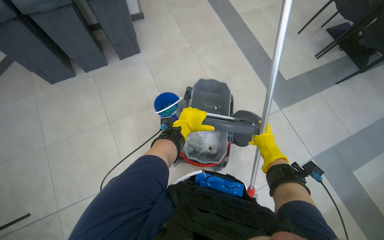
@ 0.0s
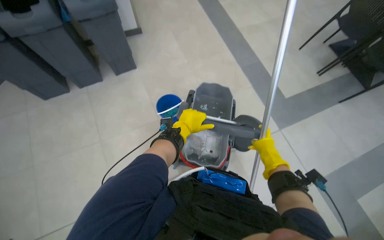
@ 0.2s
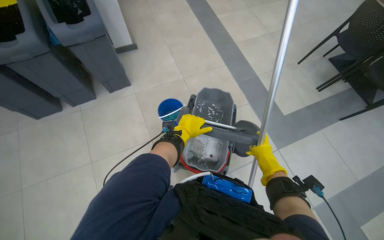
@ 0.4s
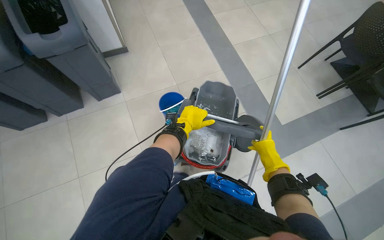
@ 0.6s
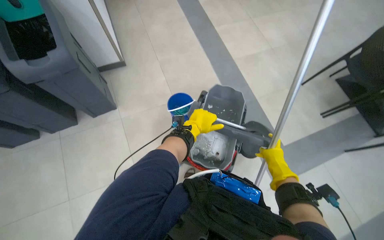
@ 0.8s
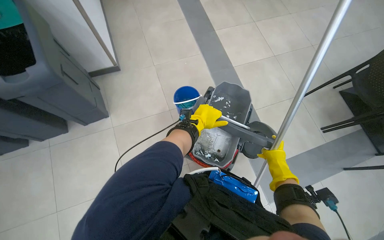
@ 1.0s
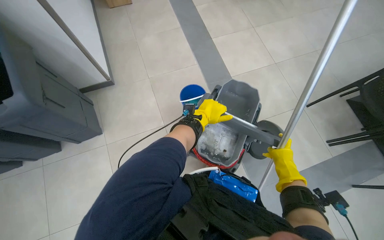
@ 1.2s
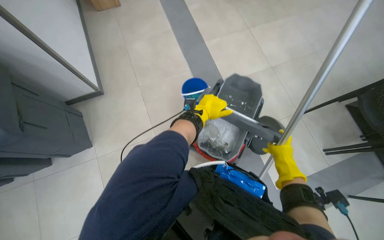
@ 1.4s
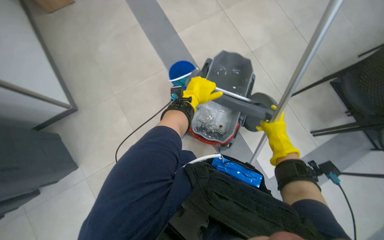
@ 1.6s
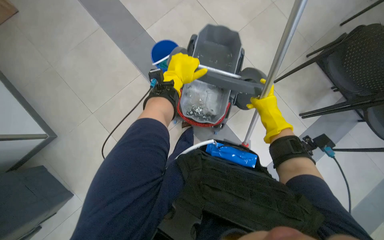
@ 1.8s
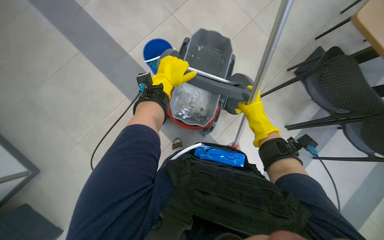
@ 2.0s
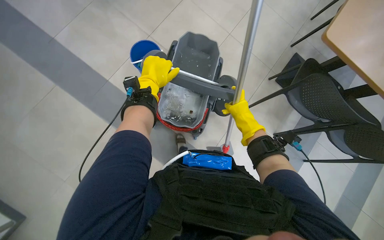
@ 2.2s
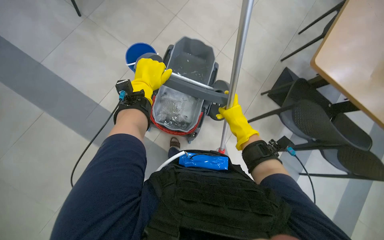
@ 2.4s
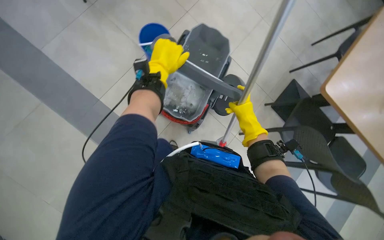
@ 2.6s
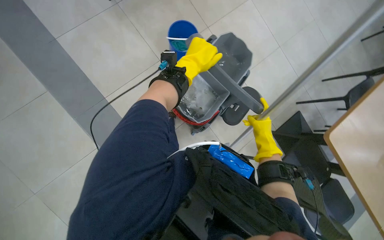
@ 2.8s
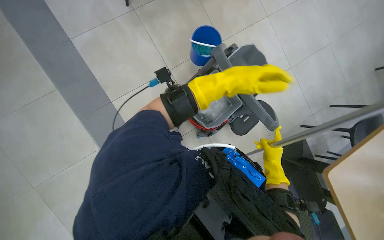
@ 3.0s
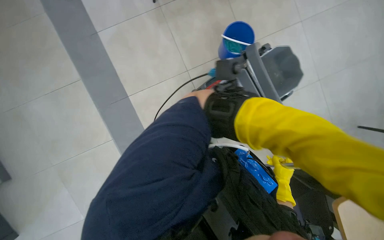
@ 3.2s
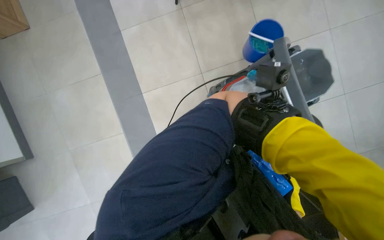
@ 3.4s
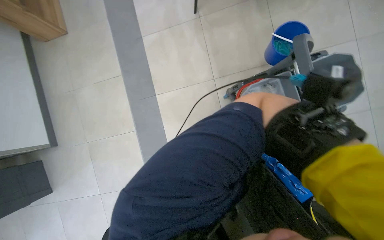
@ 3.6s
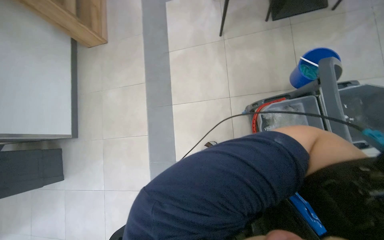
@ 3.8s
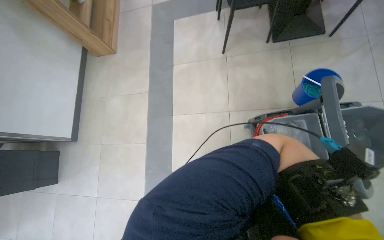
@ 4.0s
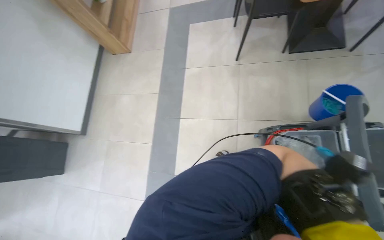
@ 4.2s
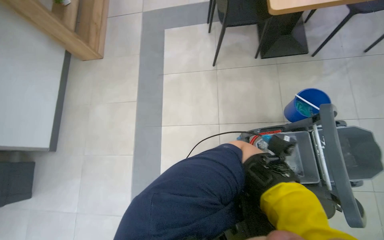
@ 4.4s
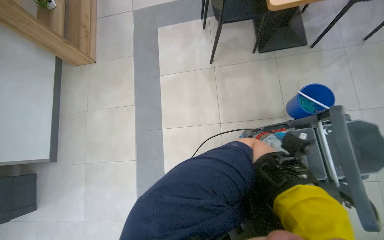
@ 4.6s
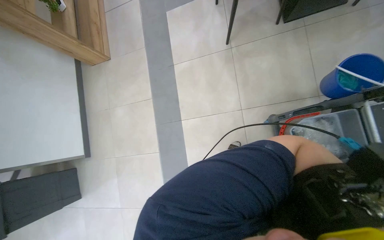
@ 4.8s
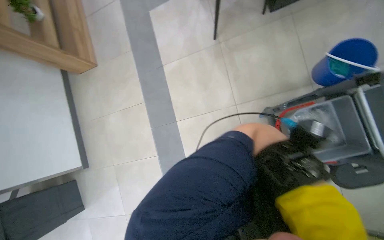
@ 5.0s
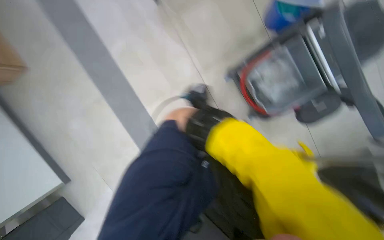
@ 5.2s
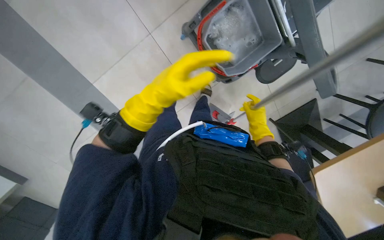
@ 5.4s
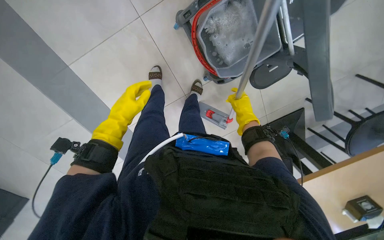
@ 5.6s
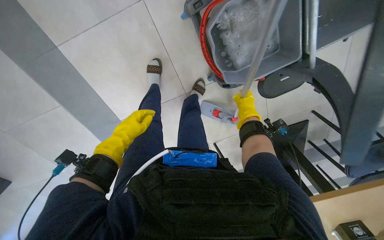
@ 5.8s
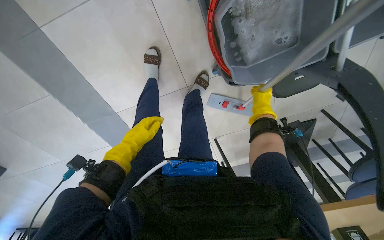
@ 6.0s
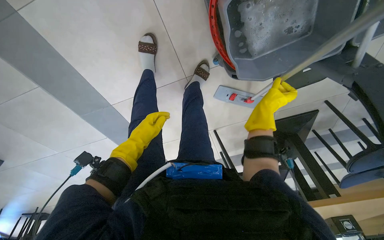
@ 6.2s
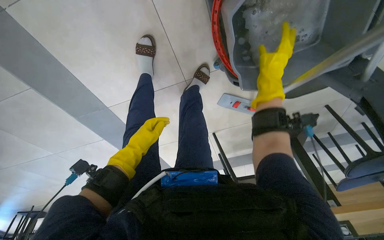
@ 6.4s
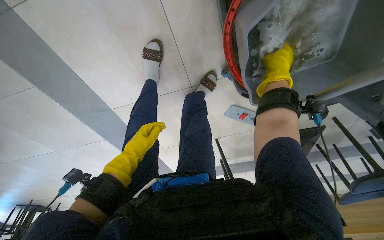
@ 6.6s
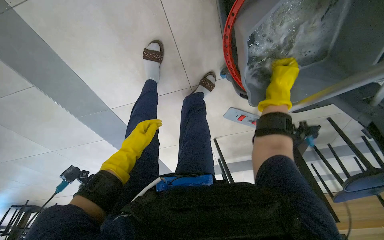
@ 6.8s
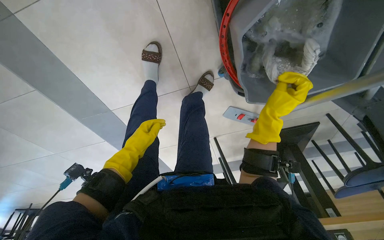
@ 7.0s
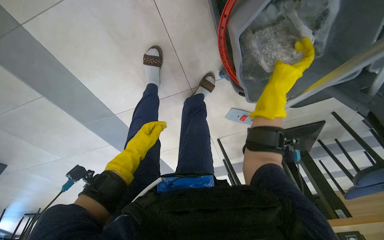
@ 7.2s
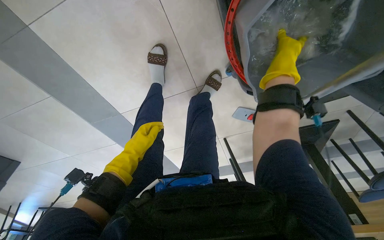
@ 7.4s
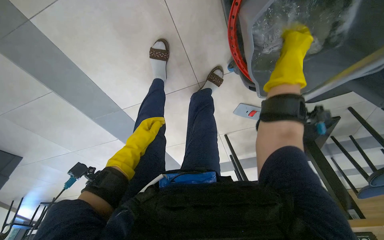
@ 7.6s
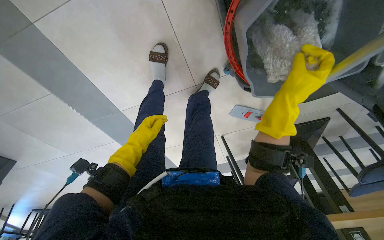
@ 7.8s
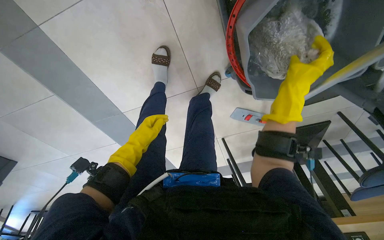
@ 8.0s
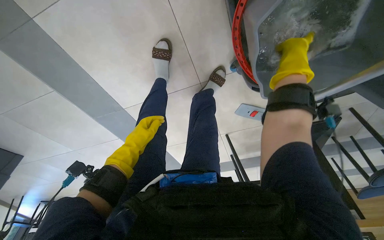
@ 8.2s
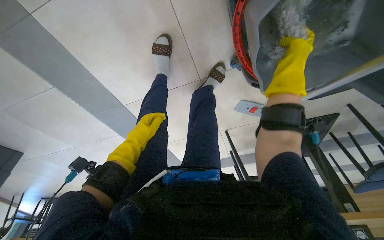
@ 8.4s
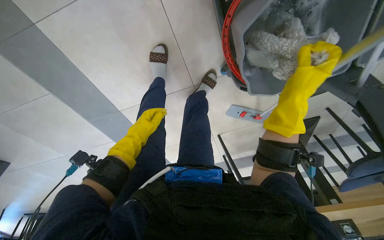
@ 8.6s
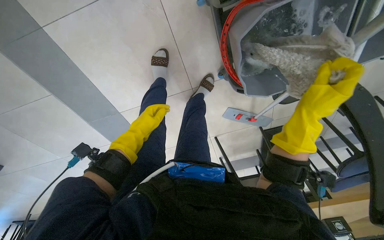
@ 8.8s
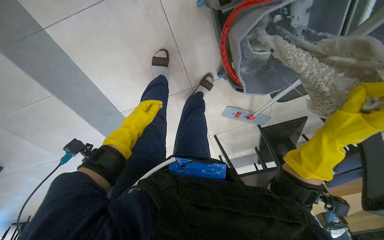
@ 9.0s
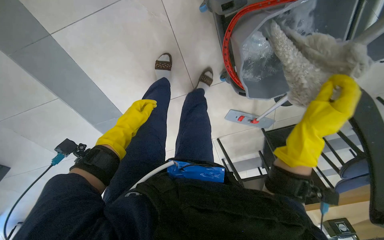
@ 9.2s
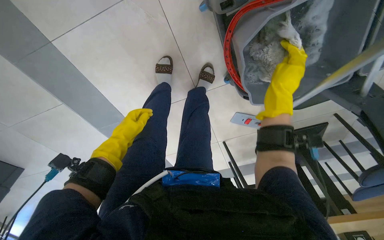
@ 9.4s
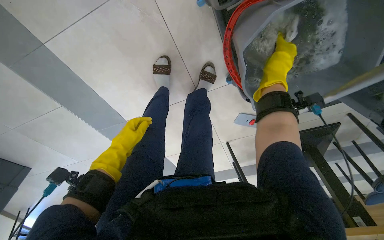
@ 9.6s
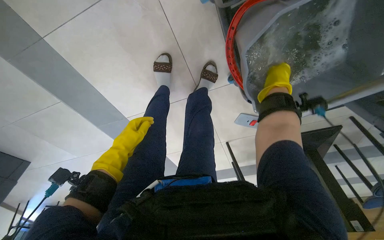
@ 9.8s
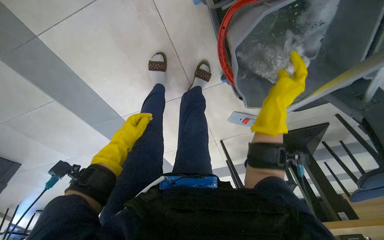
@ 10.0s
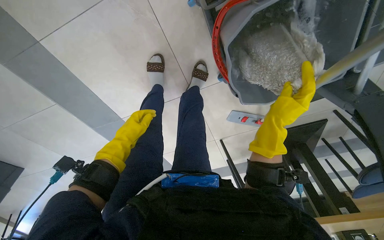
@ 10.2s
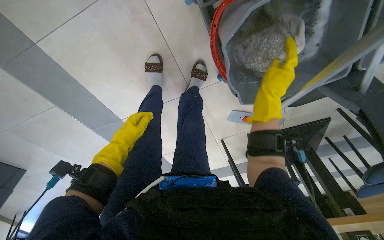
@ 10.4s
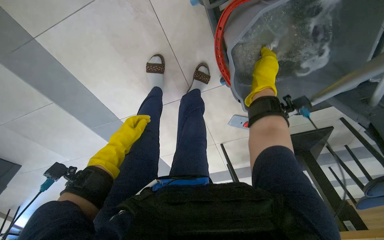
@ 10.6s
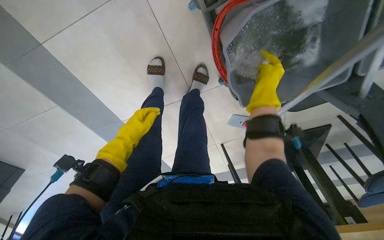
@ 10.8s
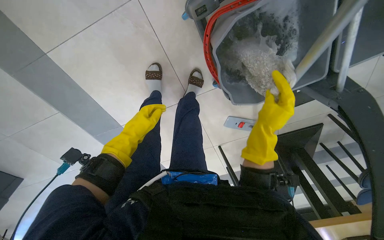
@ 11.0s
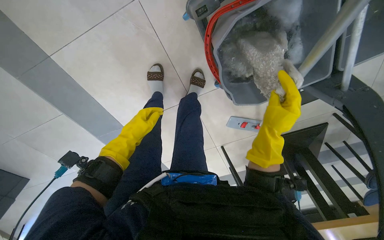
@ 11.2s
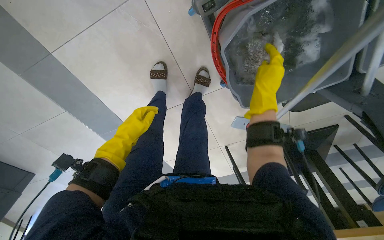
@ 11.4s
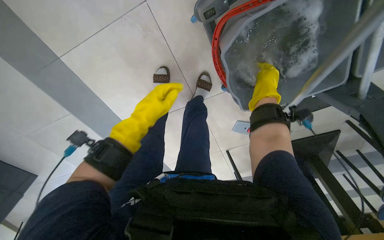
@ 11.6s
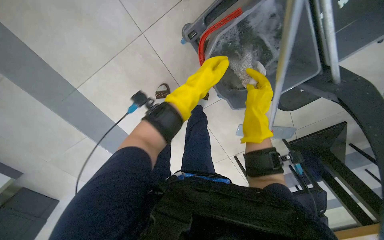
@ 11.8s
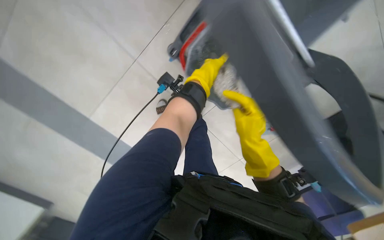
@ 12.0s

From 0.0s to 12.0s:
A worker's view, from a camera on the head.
Job: mopping floor.
The whole recording: Mopping the floor. The worker mops the floor with a mop, periodically dipping it into a bucket on a cleaning cart.
From 1.6s to 3.0s: Everything in view rotates approximately 30 degrees clockwise.
From 3.0s to 4.4s: The head rotates some 35 degrees to the left.
From 4.4s to 6.0s: The head turns to the right by about 35 degrees. The view tilts about 35 degrees downward.
From 6.0s to 7.6s: The right hand goes nearer and farther, some 20 cm each way, reversing 2 times.
From 7.6s to 9.0s: The right hand swings up and down the picture, some 25 cm each way, with 2 reversals.
From 9.0s to 10.4s: The right hand goes up and down the picture, about 20 cm each way, reversing 2 times.
From 10.4s to 12.0s: The camera pitches upward, by some 20 degrees. The right hand swings up and down the picture, approximately 15 cm each way, with 3 reversals, while the left hand shifts approximately 50 cm to the right, nearer to the camera and up the picture.

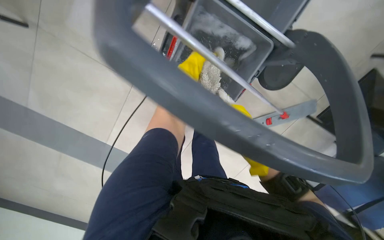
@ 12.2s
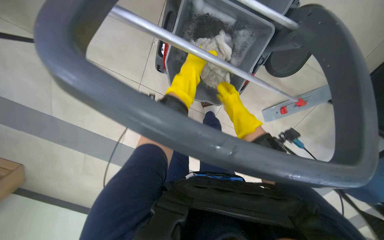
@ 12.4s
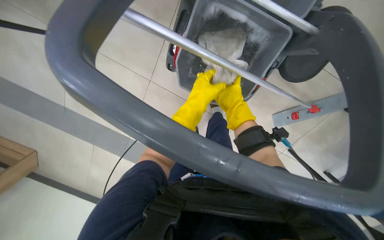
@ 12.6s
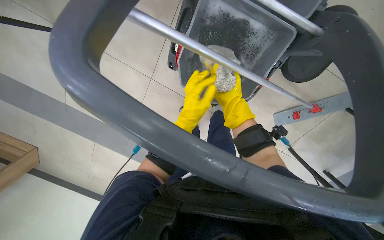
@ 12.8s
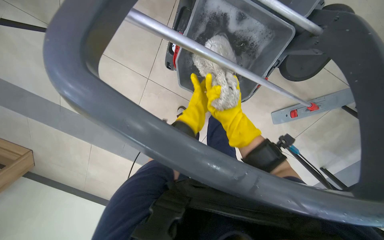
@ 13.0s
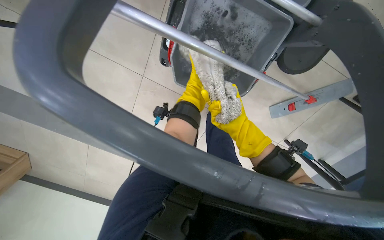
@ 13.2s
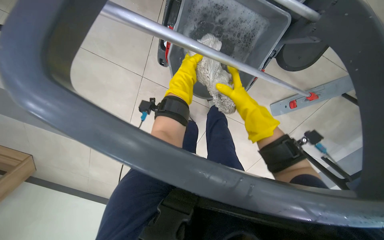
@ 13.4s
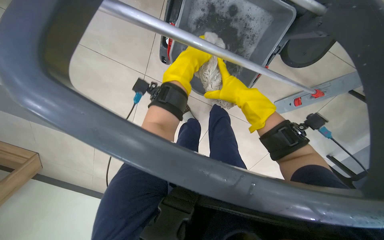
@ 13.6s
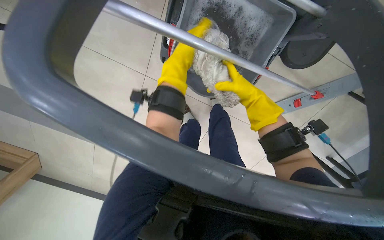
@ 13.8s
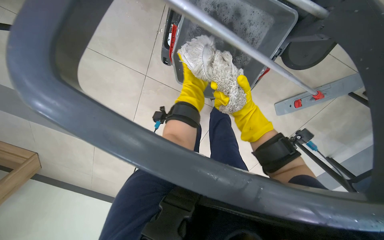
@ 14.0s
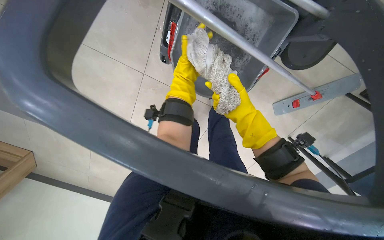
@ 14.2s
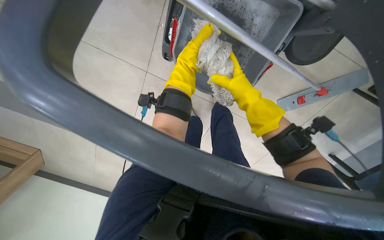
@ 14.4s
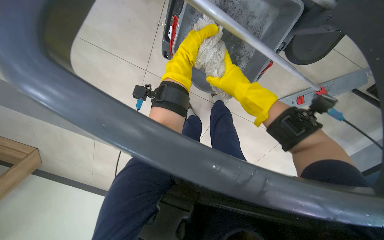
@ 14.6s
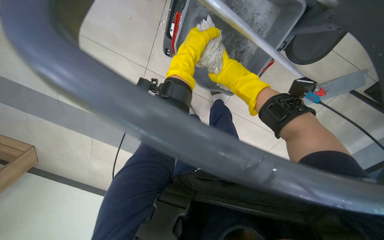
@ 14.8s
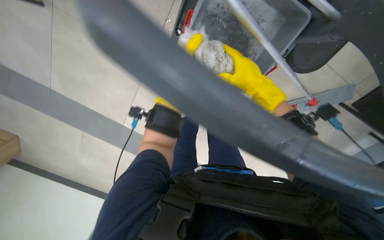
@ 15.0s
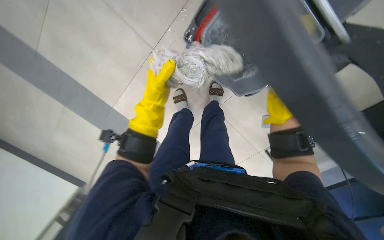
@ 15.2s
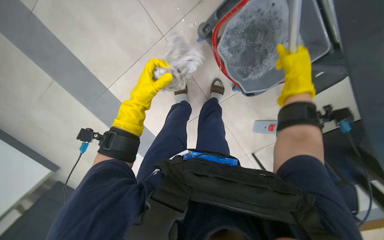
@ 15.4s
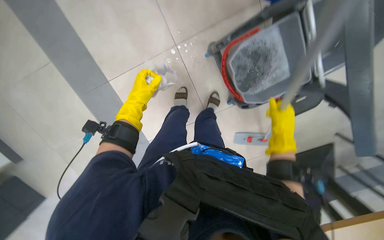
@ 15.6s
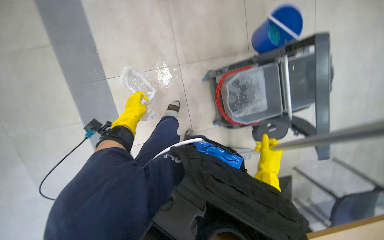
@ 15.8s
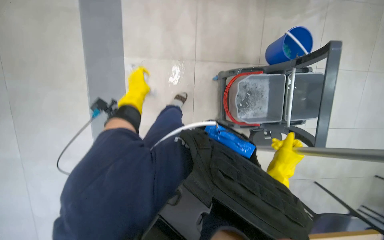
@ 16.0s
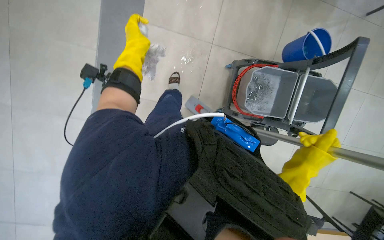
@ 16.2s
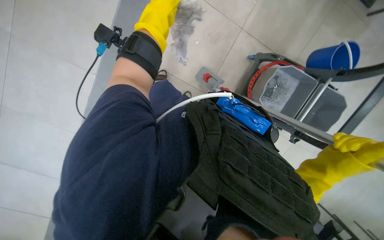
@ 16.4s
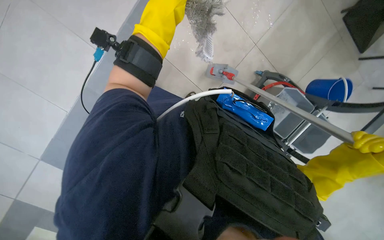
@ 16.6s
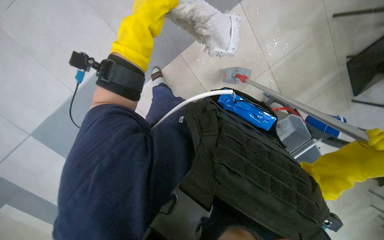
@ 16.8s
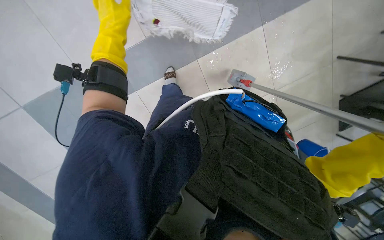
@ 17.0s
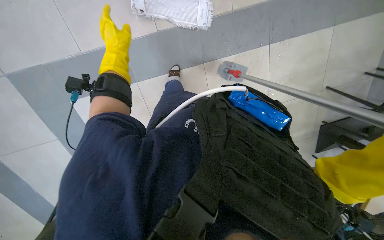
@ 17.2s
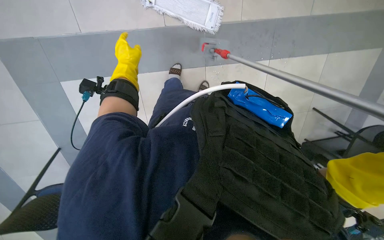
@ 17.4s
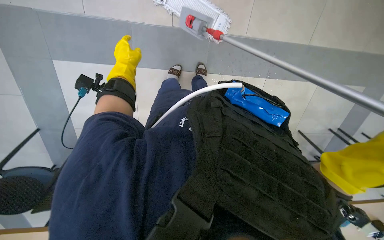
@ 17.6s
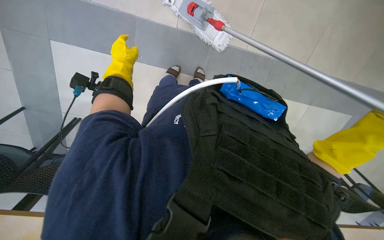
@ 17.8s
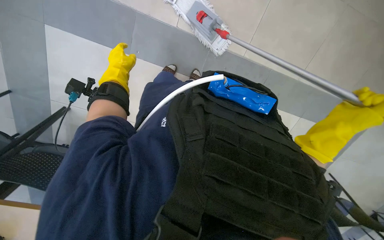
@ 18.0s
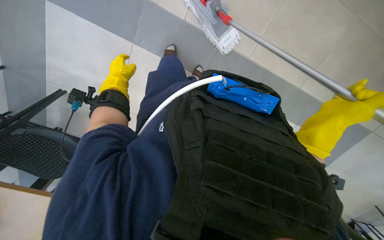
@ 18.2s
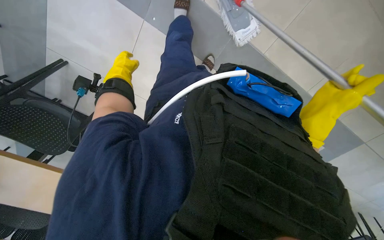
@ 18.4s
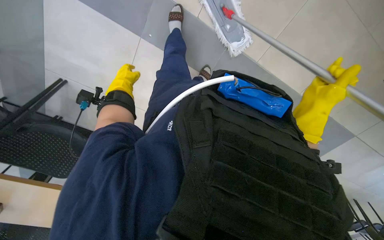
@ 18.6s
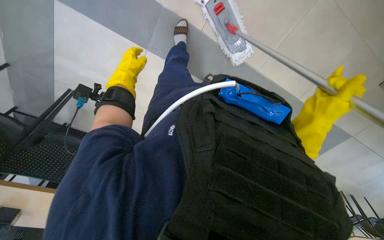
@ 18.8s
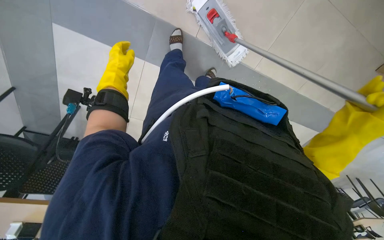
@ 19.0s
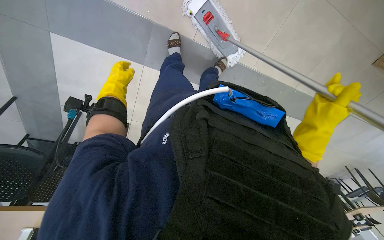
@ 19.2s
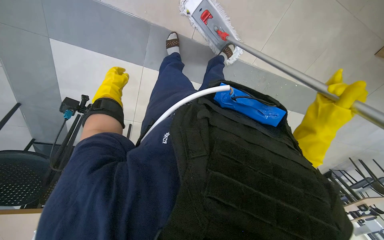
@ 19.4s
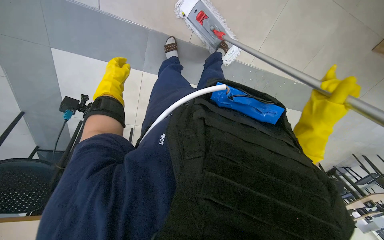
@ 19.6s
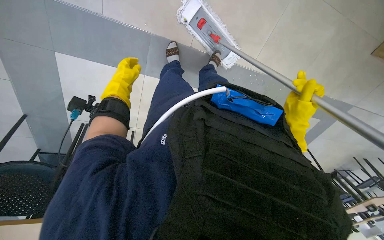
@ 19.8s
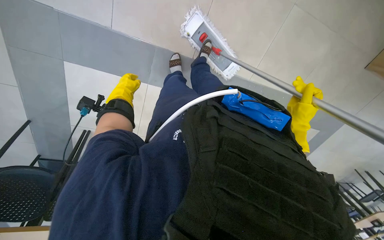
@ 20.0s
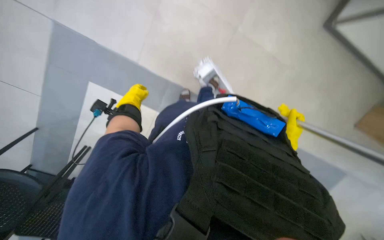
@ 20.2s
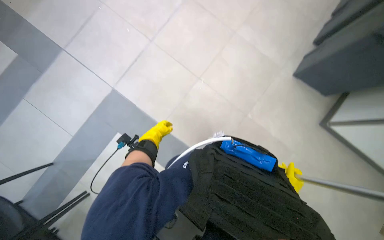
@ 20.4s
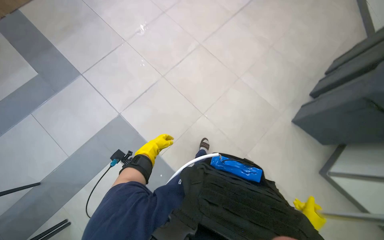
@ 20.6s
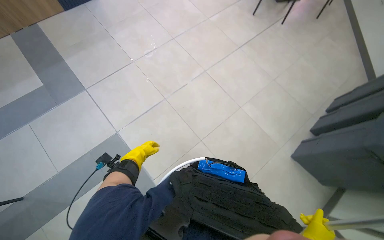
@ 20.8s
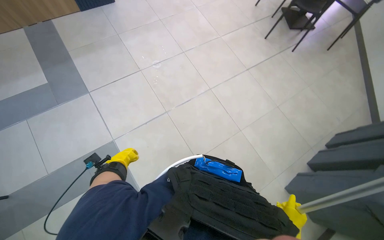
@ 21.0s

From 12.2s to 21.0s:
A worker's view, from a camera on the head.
Job: mopping floor.
The whole recording: Mopping the floor. The worker mops the floor with a mop, periodically dipping it into a bucket on a cleaning cart.
From 12.2s to 13.6s: The left hand moves about 20 cm farther from the camera and comes back.
From 15.2s to 16.6s: The scene rotates clockwise by approximately 40 degrees.
From 16.6s to 18.0s: Everything in view rotates about 35 degrees clockwise.
From 18.0s to 19.6s: The left hand moves nearer and farther over roughly 10 cm, changing direction 2 times, while the right hand moves nearer and farther over roughly 10 cm, changing direction 2 times.
From 19.6s to 21.0s: The view tilts approximately 30 degrees upward. The left hand goes roughly 15 cm down the picture and farther from the camera.
